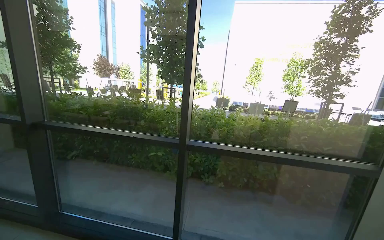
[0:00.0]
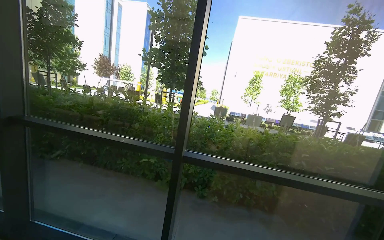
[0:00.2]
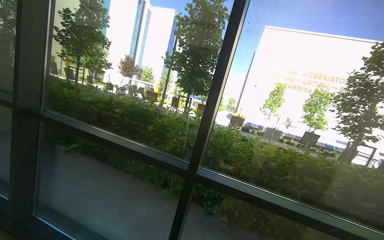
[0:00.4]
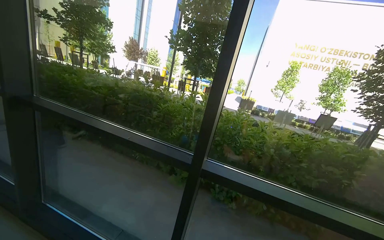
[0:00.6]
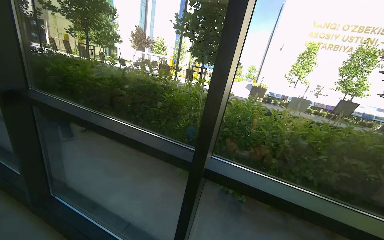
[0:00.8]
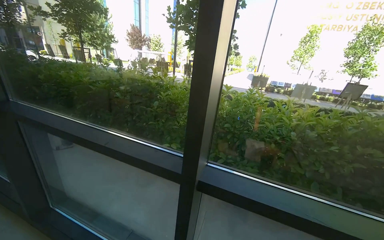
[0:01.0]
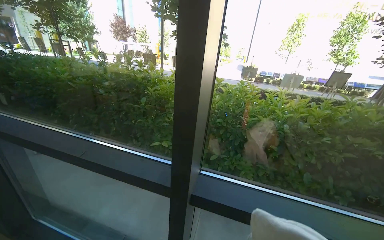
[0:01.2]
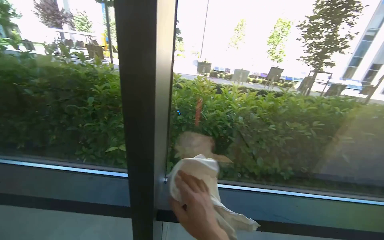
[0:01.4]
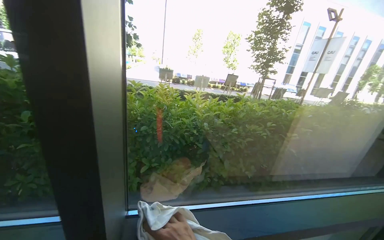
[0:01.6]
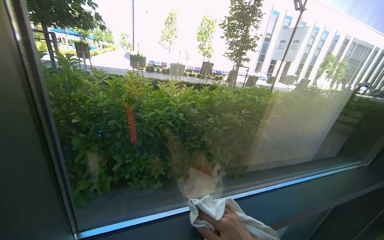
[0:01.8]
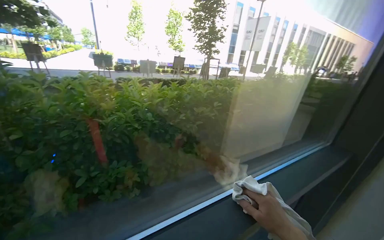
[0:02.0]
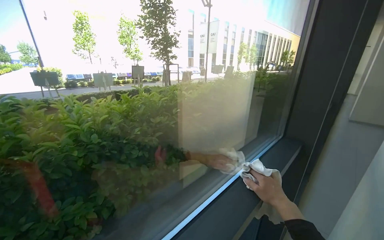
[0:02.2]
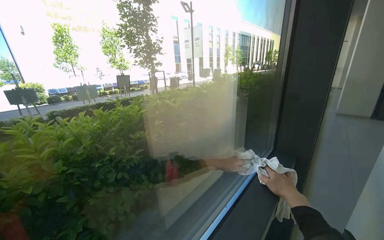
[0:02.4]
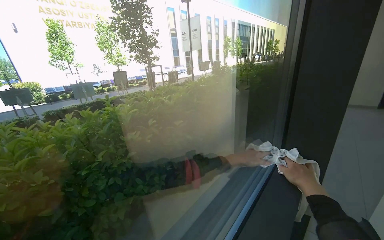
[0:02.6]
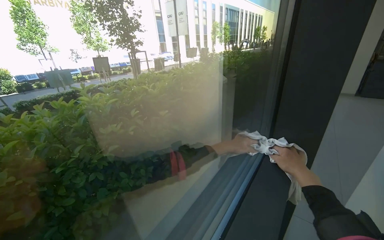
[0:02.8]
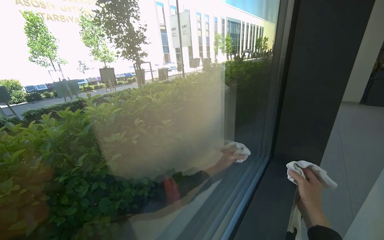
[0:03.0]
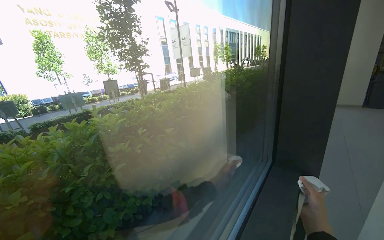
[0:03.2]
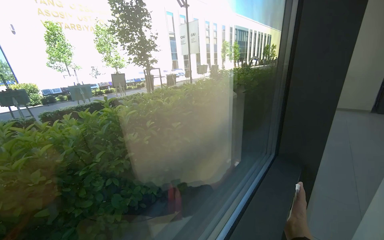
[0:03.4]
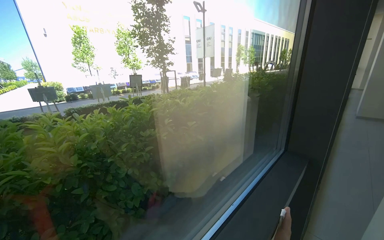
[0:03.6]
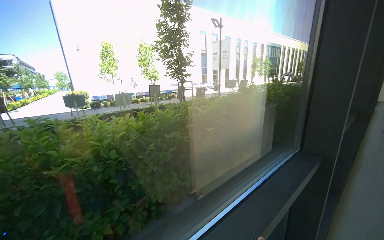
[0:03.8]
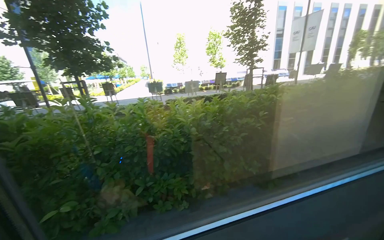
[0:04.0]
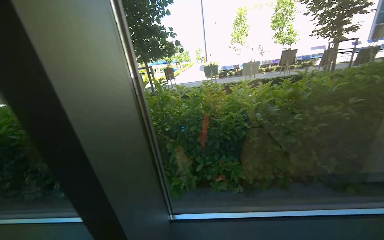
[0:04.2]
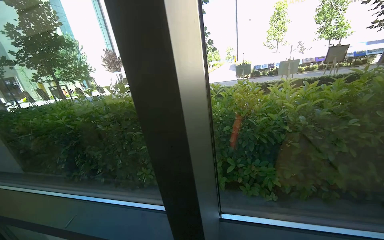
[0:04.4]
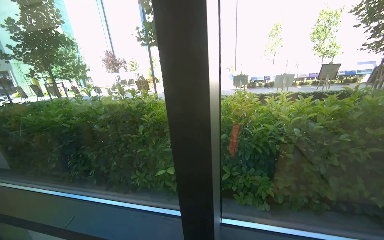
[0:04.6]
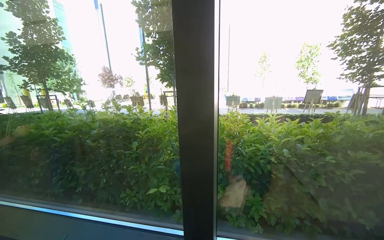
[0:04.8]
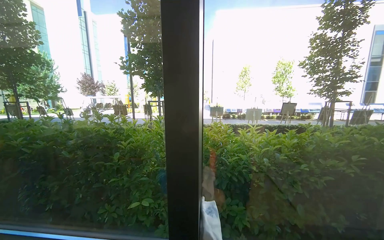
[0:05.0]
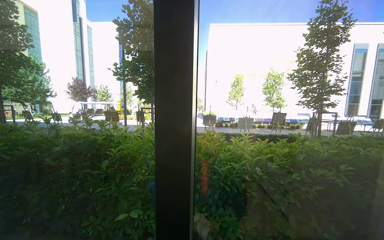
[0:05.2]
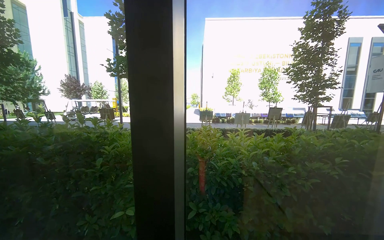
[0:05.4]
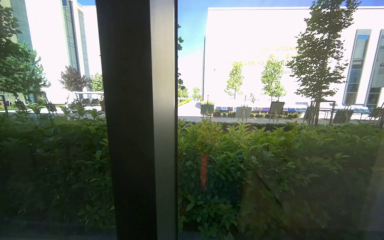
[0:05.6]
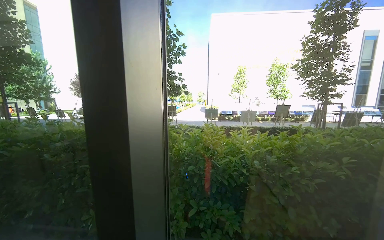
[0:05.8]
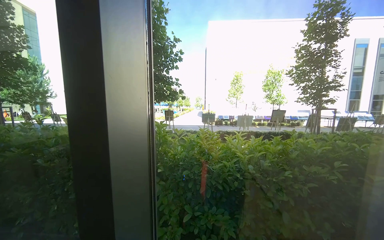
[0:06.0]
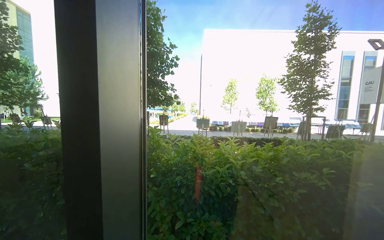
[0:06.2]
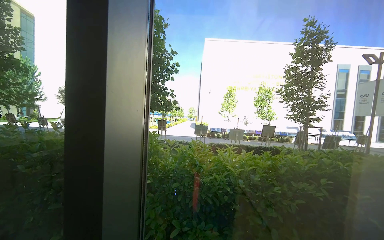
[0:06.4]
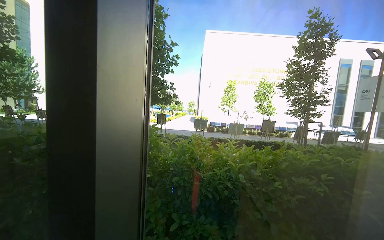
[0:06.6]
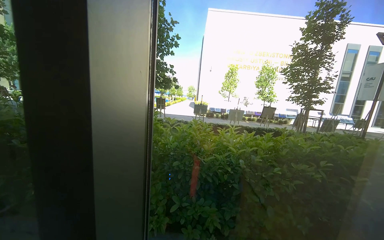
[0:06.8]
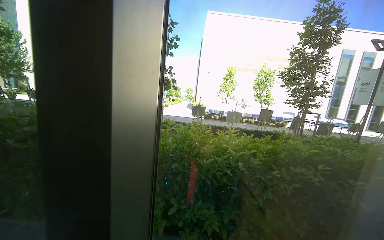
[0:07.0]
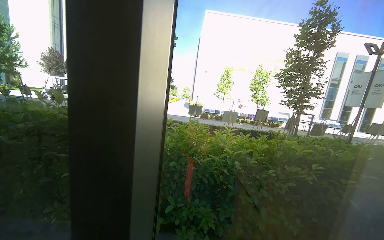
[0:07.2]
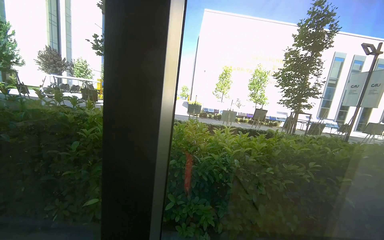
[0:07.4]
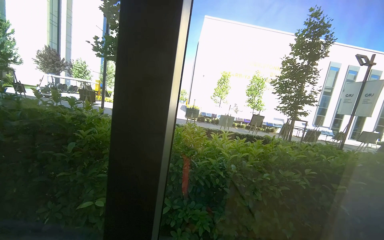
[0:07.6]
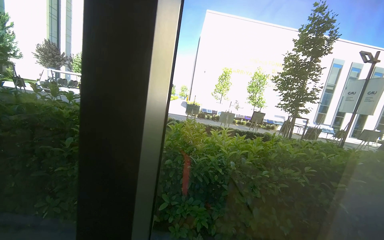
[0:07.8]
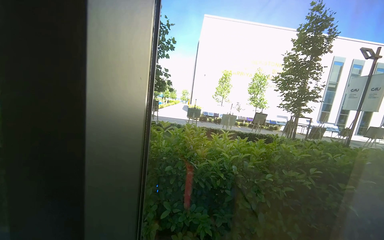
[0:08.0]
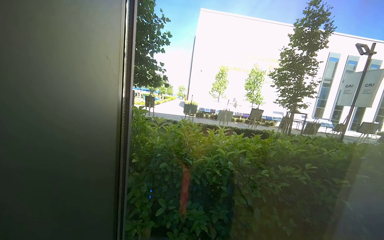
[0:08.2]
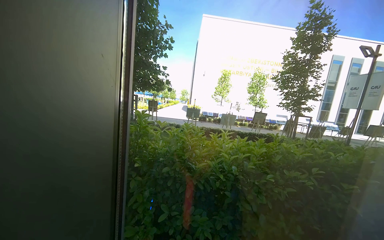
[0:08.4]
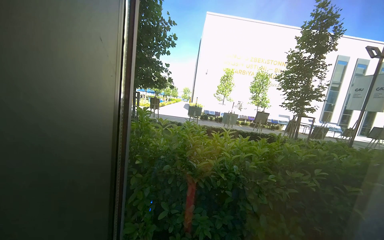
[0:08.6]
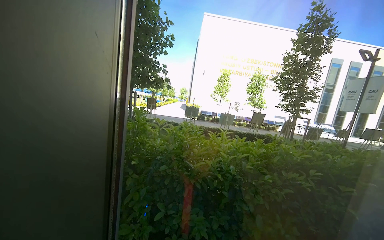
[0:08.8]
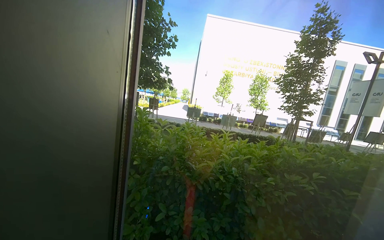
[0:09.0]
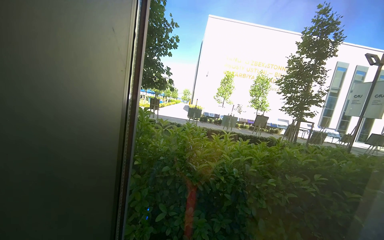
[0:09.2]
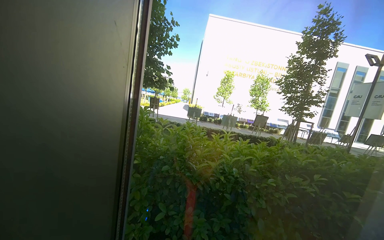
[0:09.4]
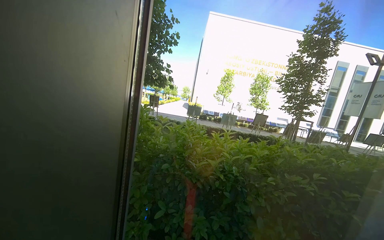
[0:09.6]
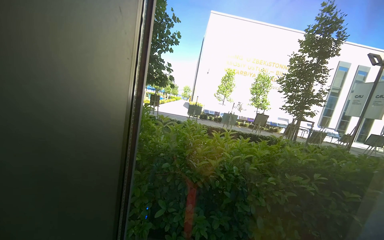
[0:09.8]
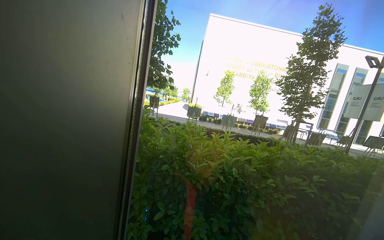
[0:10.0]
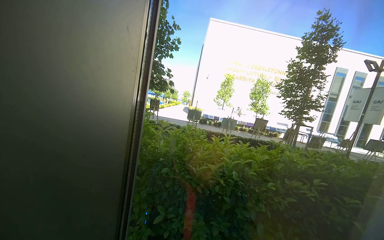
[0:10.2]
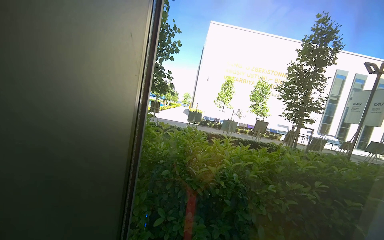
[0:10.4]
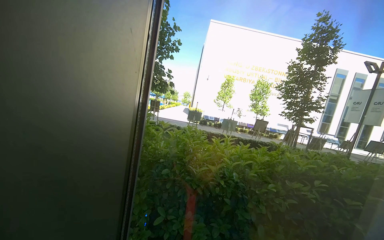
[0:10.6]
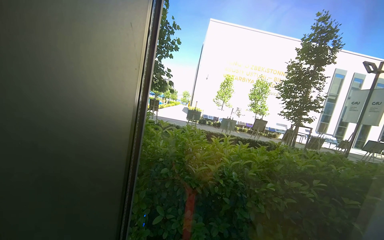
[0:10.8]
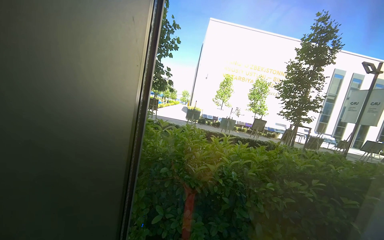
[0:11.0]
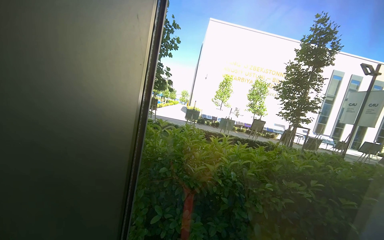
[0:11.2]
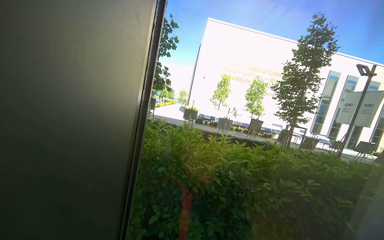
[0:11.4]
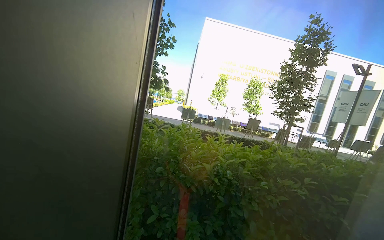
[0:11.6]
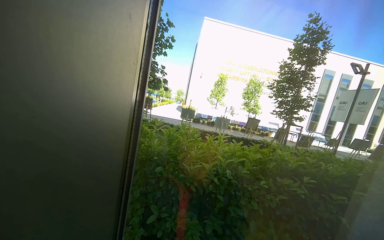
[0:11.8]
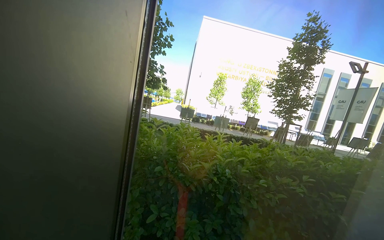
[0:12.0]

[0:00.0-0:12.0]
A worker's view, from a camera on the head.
Job: cleaning windows.
The whole recording: Wiping window frames with cloth. The worker wipes the window frames and glass with a white cloth.
0:00.0 to 0:01.6: The wearer moves about 80 cm. The view pans to the right by some 20 degrees.
0:01.6 to 0:03.0: The camera is carried some 80 cm. The wearer looks roughly 40 degrees further to the right.
0:03.0 to 0:04.4: The camera is carried about 80 cm. The head turns to the left by about 65 degrees.
0:04.4 to 0:06.0: The view tilts approximately 15 degrees upward.

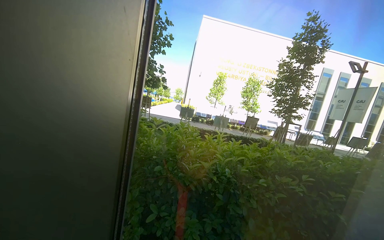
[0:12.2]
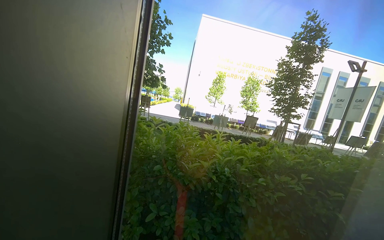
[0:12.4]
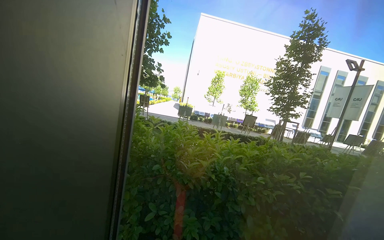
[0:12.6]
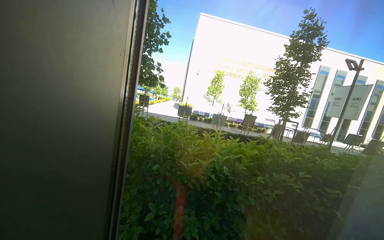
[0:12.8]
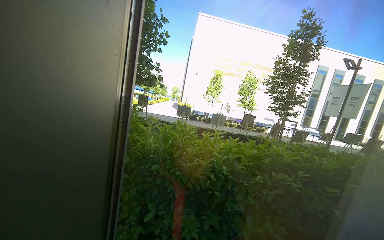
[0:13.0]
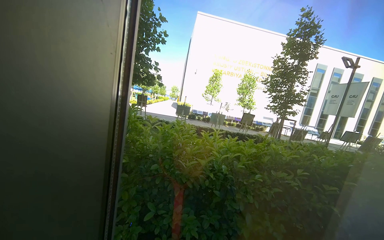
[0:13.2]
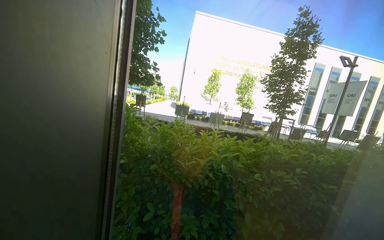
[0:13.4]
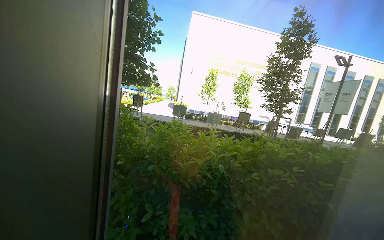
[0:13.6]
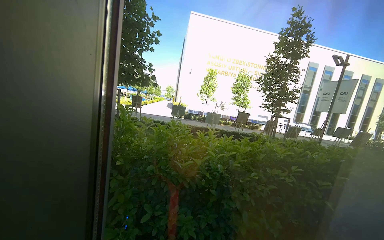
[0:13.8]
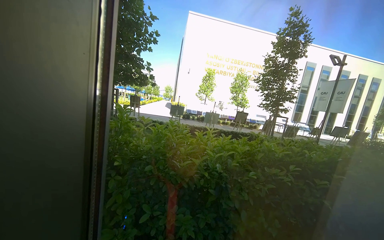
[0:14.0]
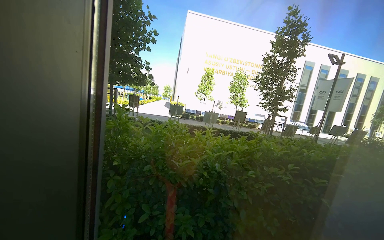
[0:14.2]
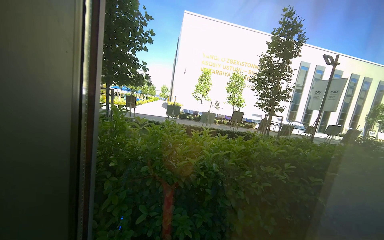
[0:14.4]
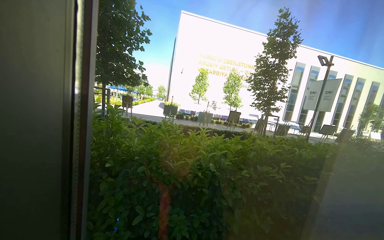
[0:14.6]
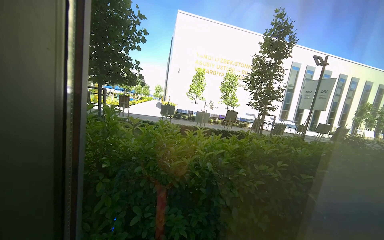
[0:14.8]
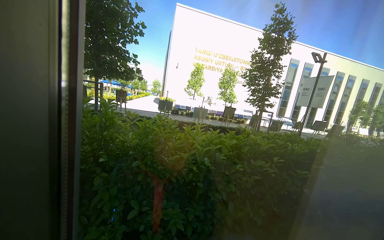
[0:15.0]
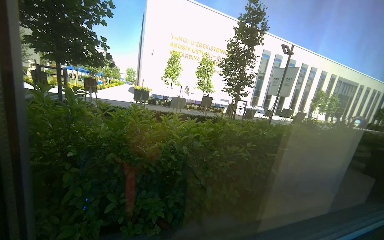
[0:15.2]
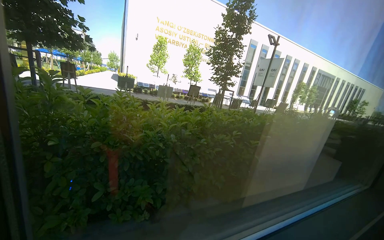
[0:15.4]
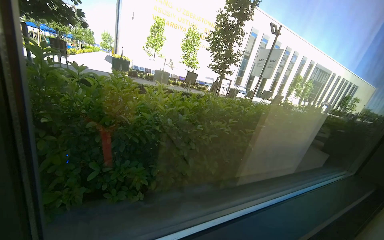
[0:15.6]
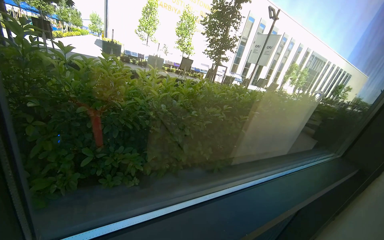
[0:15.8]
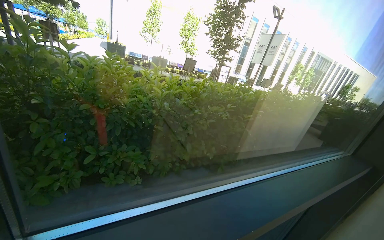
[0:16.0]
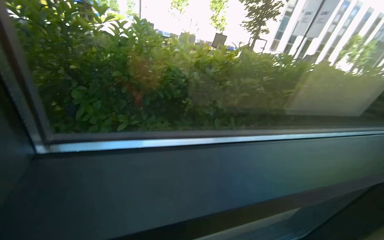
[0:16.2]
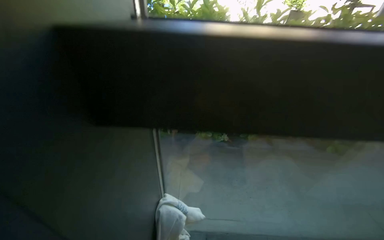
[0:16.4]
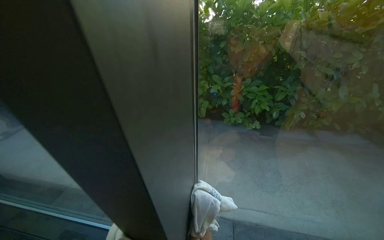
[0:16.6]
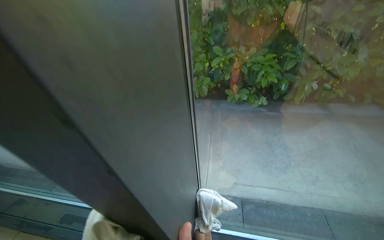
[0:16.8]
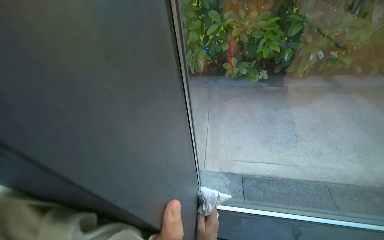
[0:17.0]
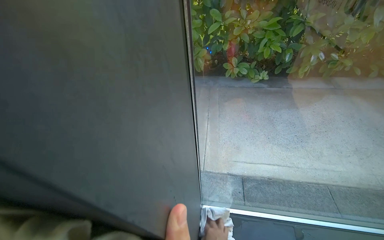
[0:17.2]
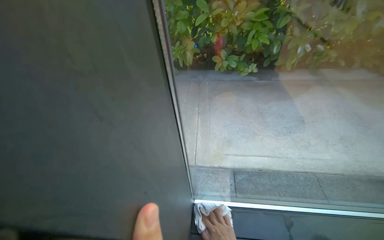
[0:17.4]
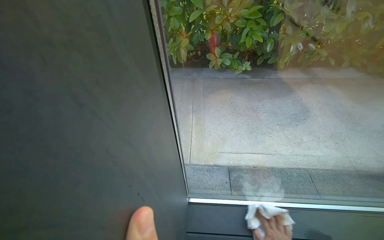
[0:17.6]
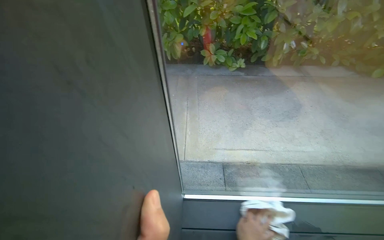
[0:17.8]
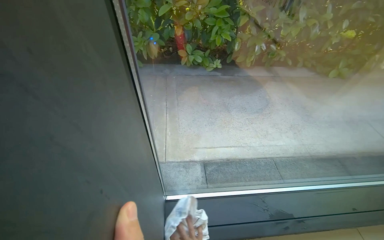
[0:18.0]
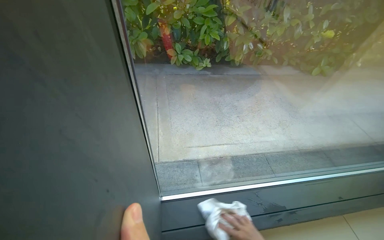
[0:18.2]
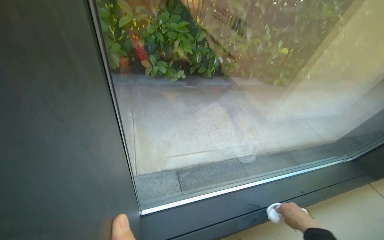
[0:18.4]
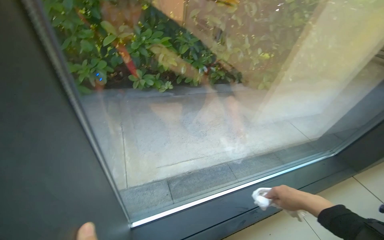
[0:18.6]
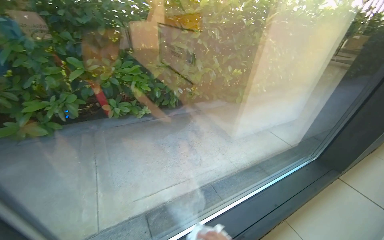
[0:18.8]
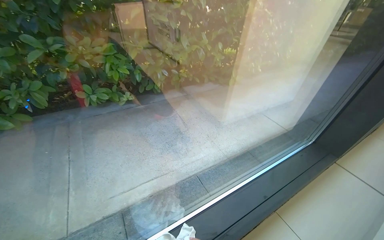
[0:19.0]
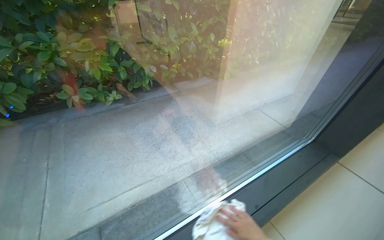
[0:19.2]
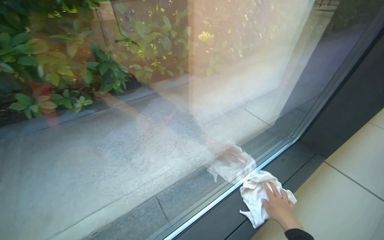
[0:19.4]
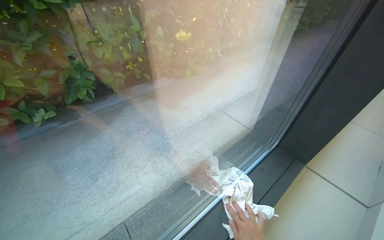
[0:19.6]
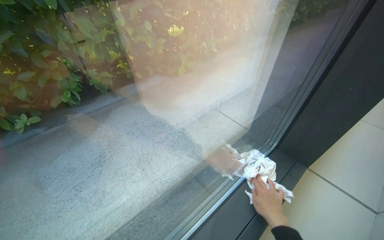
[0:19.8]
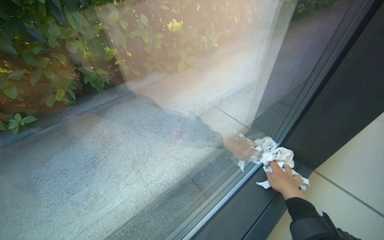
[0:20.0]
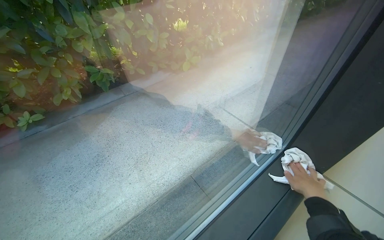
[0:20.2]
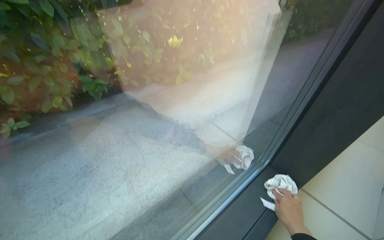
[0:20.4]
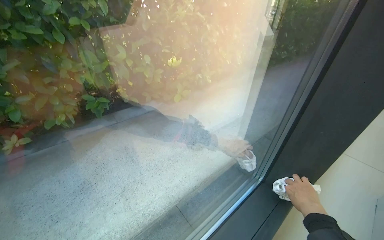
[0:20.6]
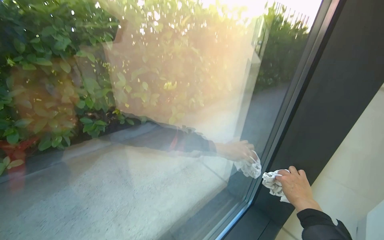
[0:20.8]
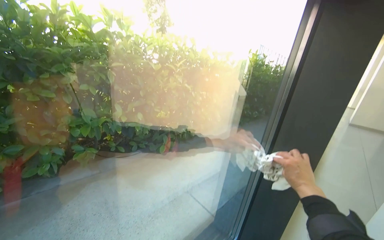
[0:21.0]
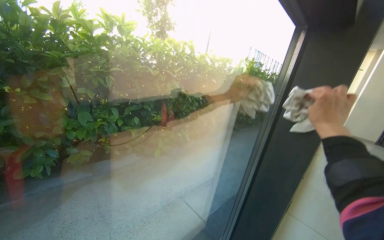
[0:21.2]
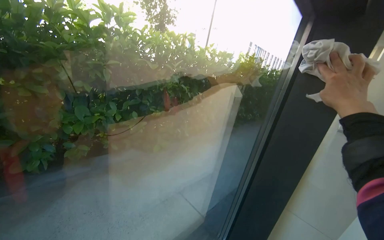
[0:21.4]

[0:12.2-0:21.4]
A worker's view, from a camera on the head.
Job: cleaning windows.
The whole recording: Wiping window frames with cloth. The worker wipes the window frames and glass with a white cloth.
0:15.2 to 0:16.8: The camera travels about 50 cm. The view pans to the left by approximately 35 degrees. The wearer looks about 30 degrees further downward.
0:16.8 to 0:18.4: The head rotates about 30 degrees to the right.
0:18.4 to 0:19.8: The camera is carried some 80 cm.
0:19.8 to 0:21.4: The view tilts about 25 degrees upward. The right hand is displaced up the picture and nearer to the camera by about 70 cm.
